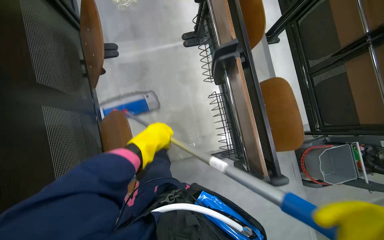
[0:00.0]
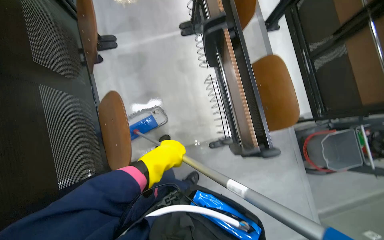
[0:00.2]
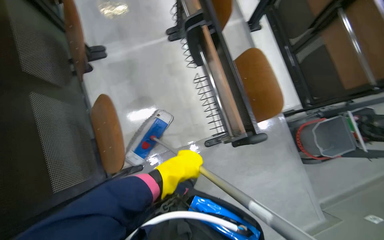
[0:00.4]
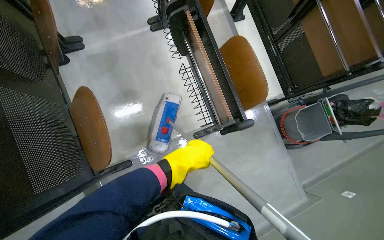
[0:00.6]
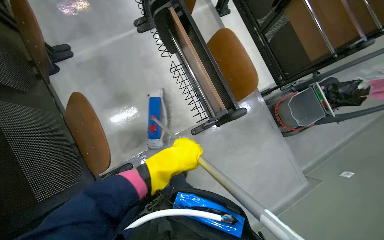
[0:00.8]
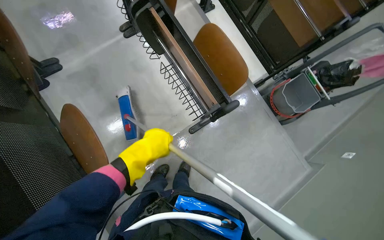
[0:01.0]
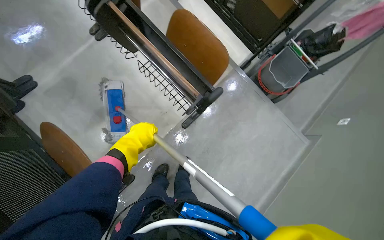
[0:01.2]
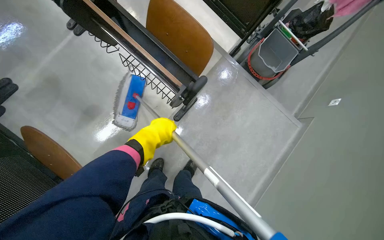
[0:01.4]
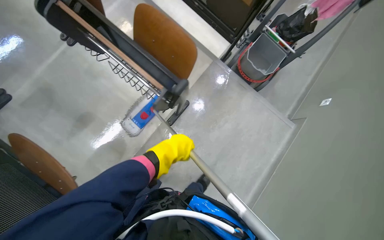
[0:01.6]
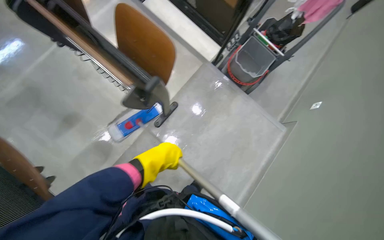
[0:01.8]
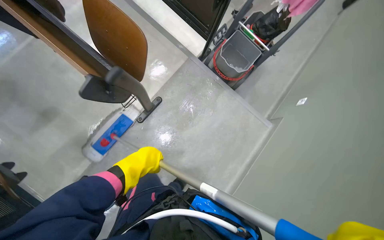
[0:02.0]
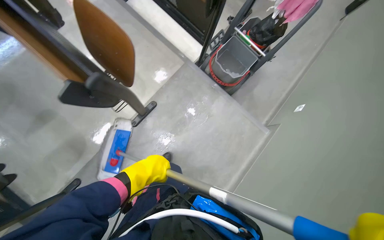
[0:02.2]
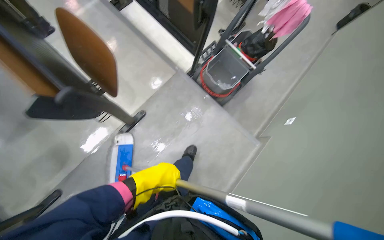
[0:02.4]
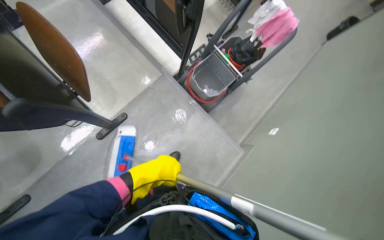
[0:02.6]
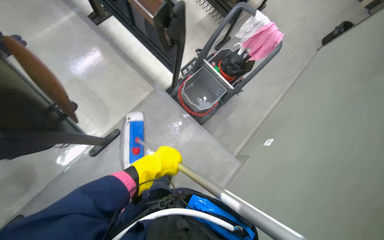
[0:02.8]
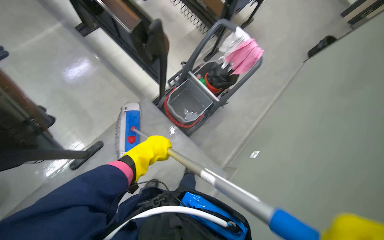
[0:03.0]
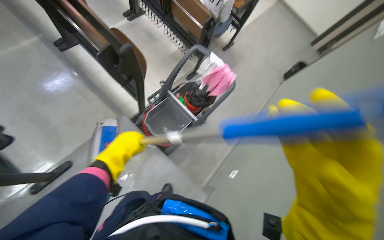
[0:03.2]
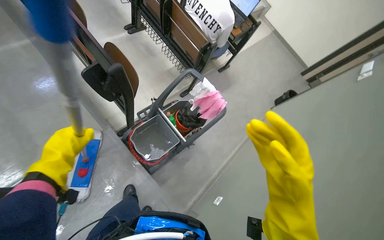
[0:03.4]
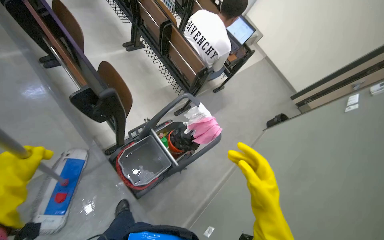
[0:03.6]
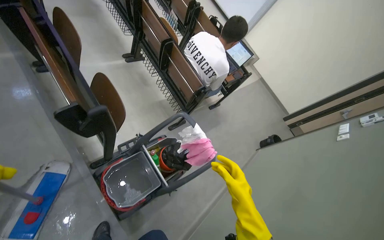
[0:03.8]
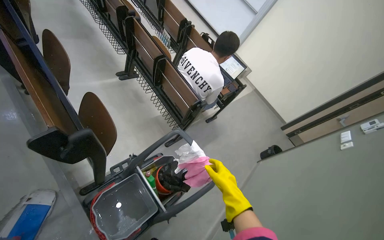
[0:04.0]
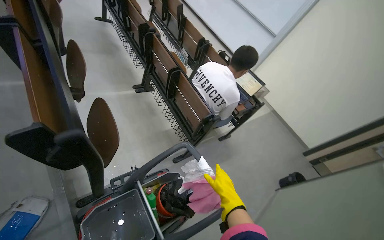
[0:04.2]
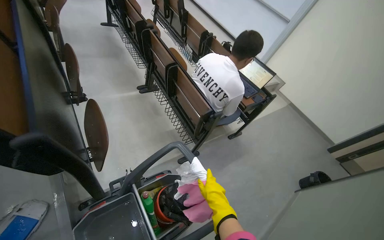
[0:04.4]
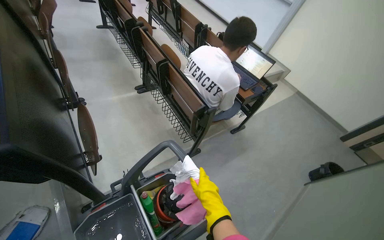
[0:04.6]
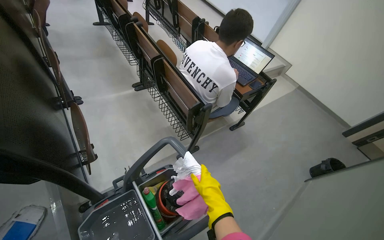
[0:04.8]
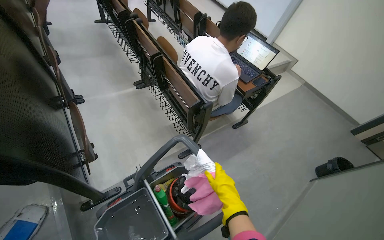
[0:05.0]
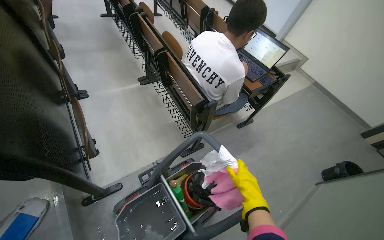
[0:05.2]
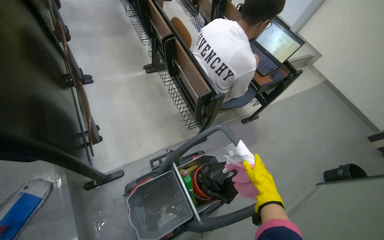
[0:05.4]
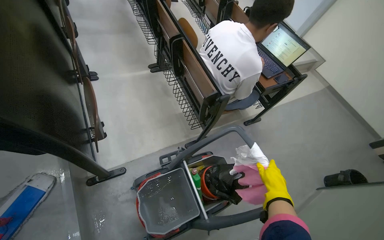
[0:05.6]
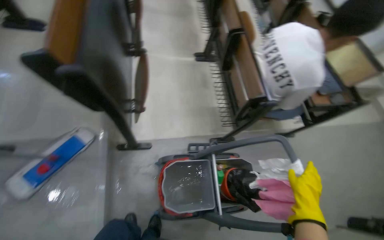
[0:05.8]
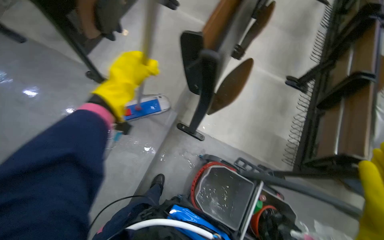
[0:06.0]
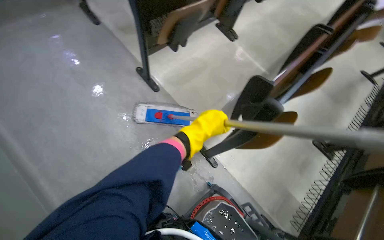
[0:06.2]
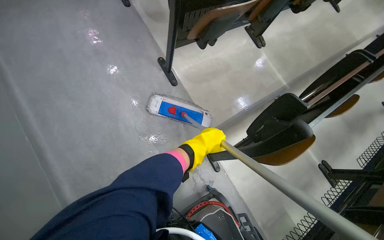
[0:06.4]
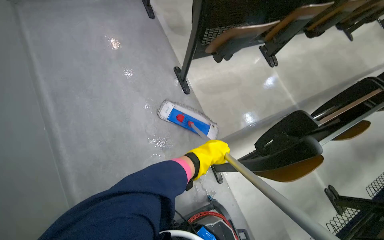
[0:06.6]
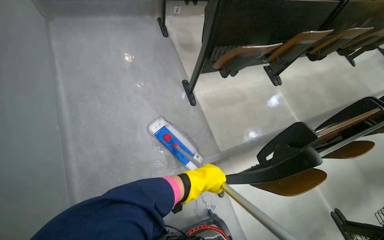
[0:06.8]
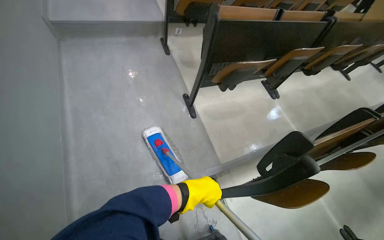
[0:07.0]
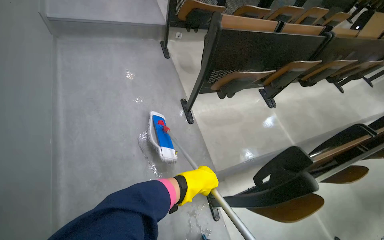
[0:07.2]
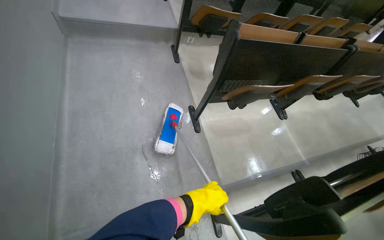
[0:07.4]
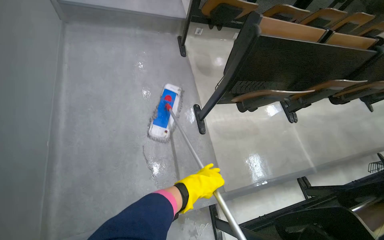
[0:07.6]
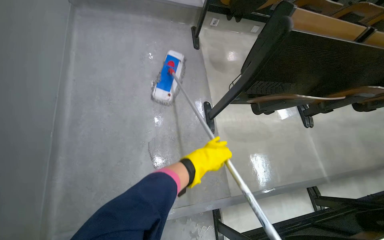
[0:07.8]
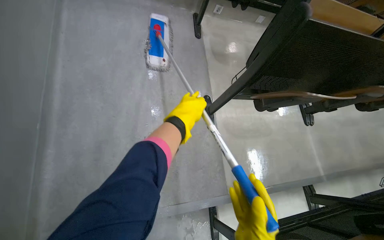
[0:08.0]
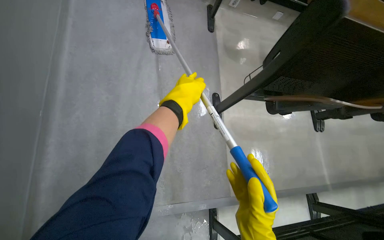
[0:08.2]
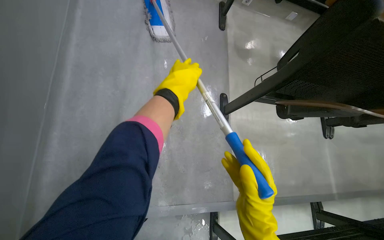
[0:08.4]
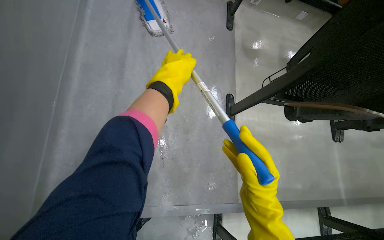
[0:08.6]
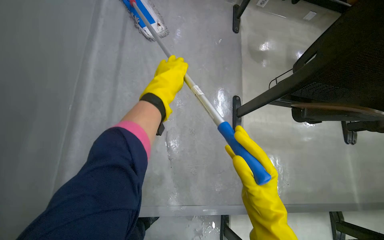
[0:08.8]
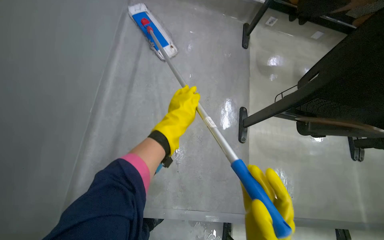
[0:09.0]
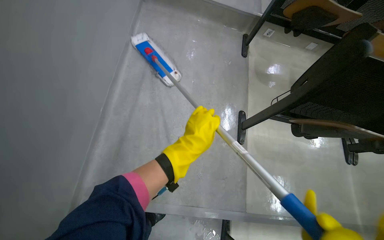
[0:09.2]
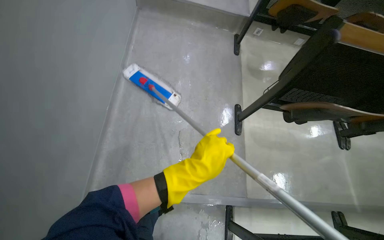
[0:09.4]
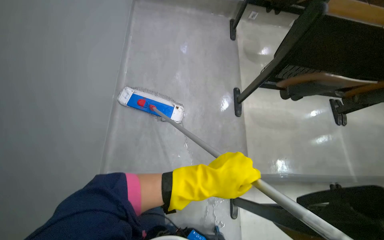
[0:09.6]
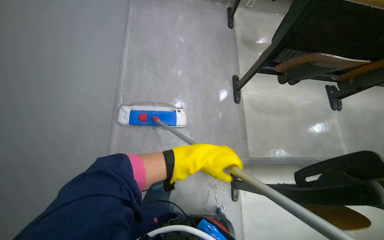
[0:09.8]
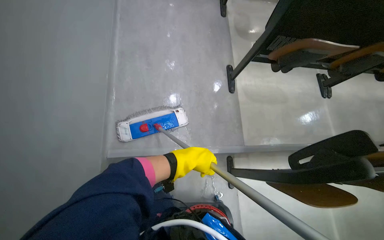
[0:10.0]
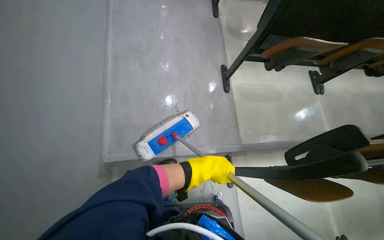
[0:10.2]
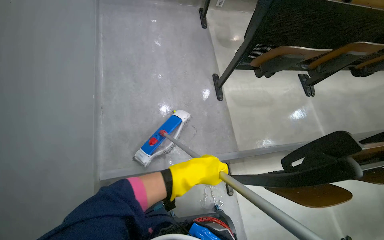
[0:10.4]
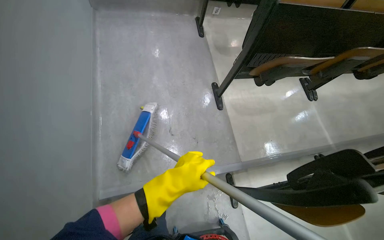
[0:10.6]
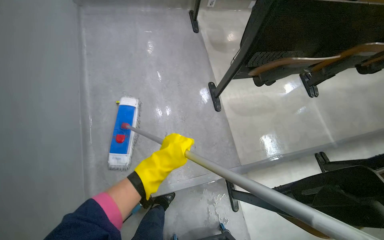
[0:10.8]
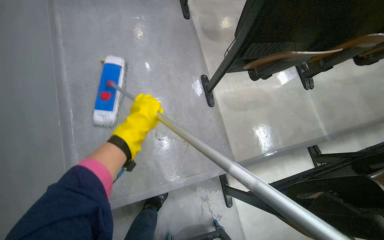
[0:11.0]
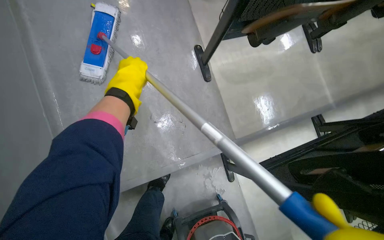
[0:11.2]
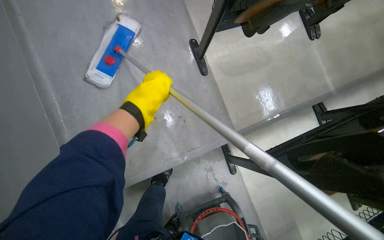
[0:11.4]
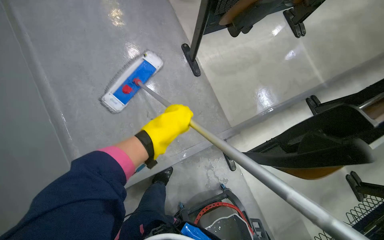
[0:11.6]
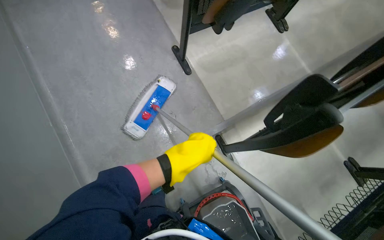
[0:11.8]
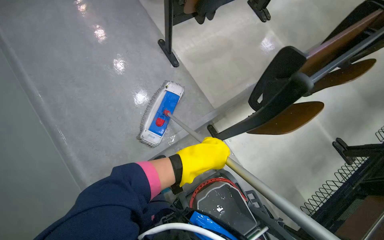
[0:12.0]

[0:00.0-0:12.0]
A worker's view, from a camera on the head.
Job: mopping floor.
The whole recording: Mopping auditorium floor. The worker mops the floor in the auditorium, moving between rows of desks.
0:00.0 to 0:01.6: The wearer moves some 40 cm. The scene rotates counterclockwise by approximately 40 degrees.
0:01.6 to 0:03.0: The camera travels to the right, roughly 70 cm.
0:03.0 to 0:04.4: The wearer moves some 60 cm. The view tips upward by approximately 30 degrees.
0:04.4 to 0:06.0: The wearer's head swings roughly 55 degrees to the left.
0:06.0 to 0:07.6: The camera travels roughly 40 cm. The camera pitches upward, by some 20 degrees. Everything in view rotates about 50 degrees clockwise.
0:07.6 to 0:09.0: The left hand shifts roughly 30 cm up the picture and to the left.
0:09.0 to 0:10.4: The left hand shifts approximately 40 cm down the picture.
0:10.4 to 0:12.0: The left hand goes up the picture and returns, approximately 40 cm each way.

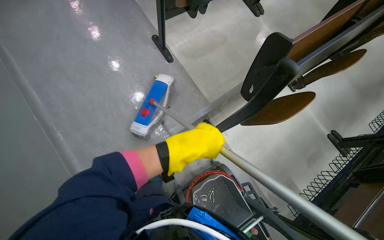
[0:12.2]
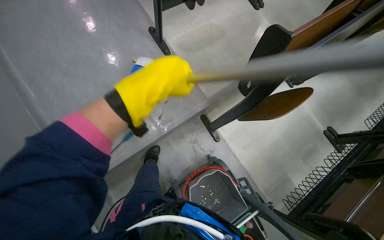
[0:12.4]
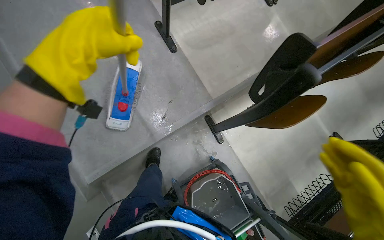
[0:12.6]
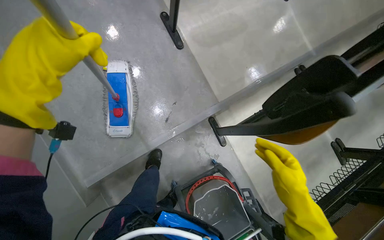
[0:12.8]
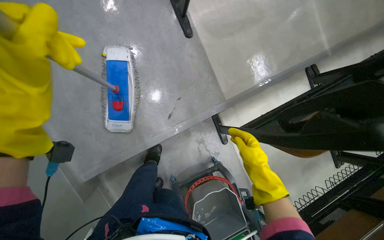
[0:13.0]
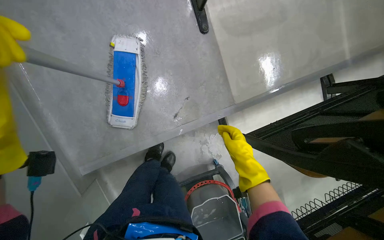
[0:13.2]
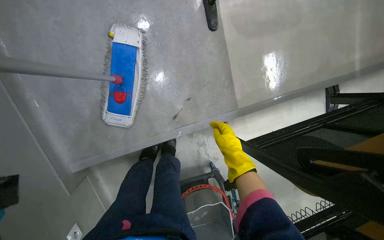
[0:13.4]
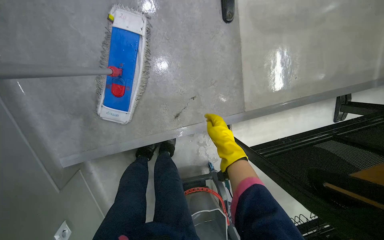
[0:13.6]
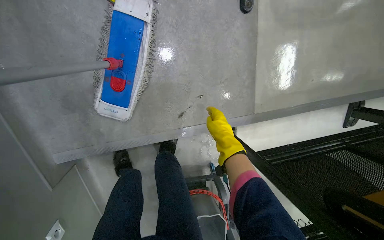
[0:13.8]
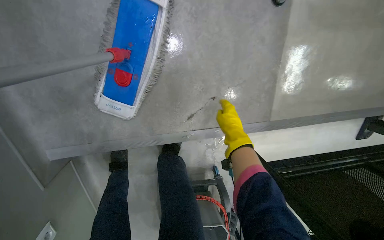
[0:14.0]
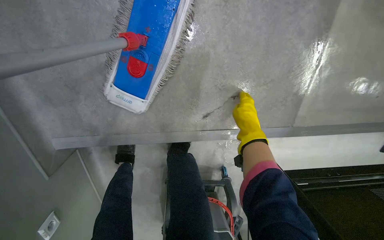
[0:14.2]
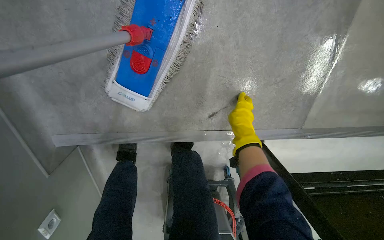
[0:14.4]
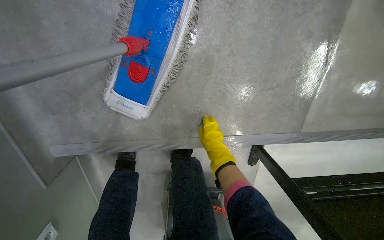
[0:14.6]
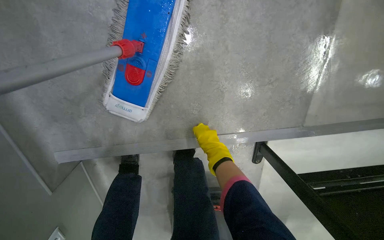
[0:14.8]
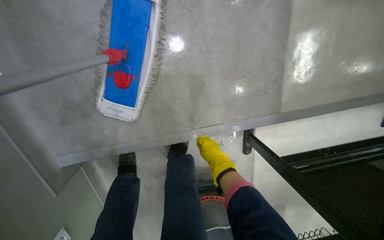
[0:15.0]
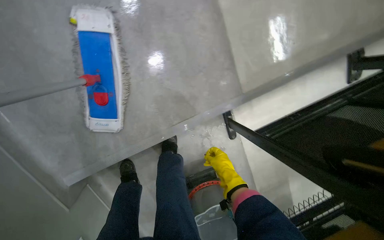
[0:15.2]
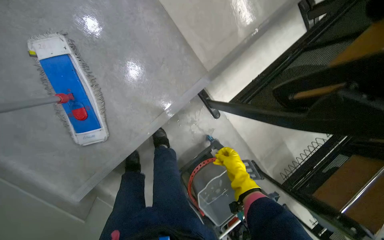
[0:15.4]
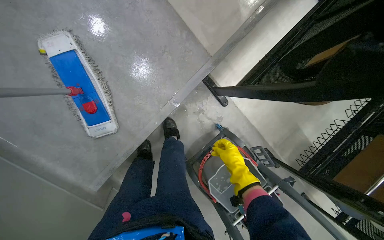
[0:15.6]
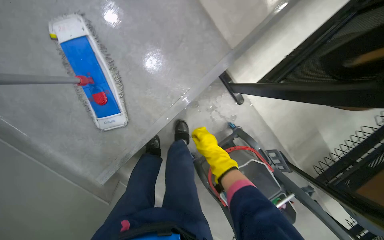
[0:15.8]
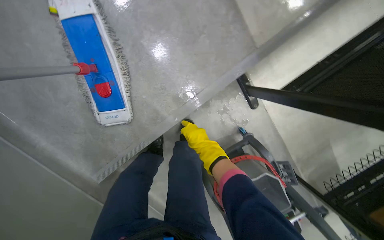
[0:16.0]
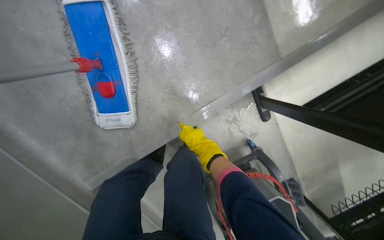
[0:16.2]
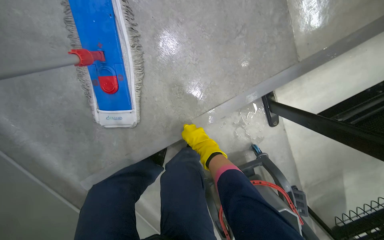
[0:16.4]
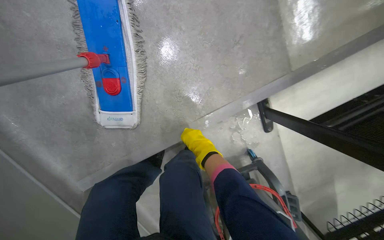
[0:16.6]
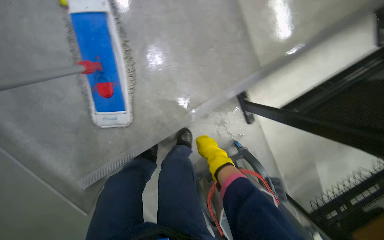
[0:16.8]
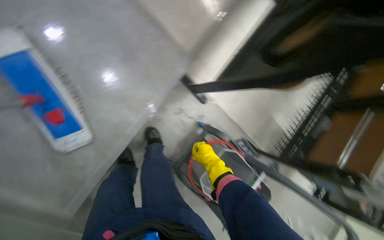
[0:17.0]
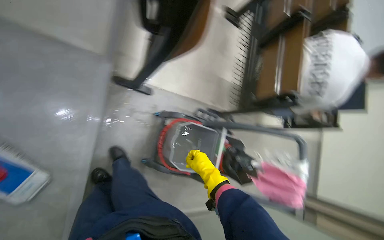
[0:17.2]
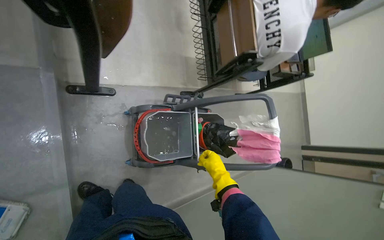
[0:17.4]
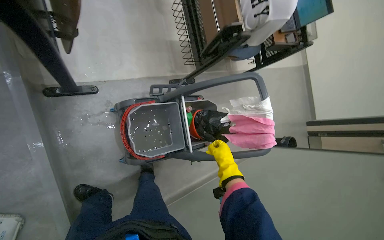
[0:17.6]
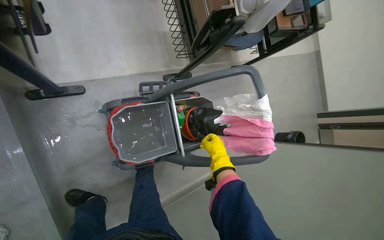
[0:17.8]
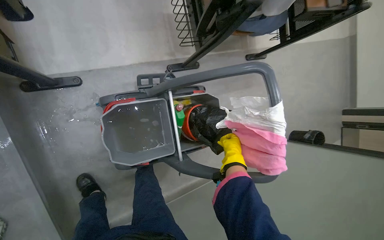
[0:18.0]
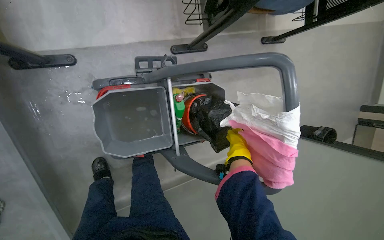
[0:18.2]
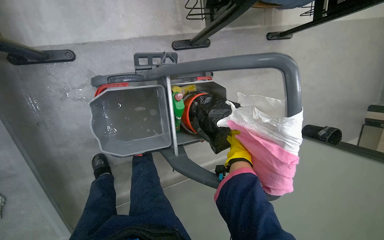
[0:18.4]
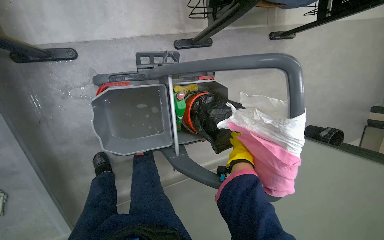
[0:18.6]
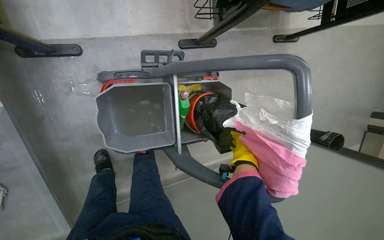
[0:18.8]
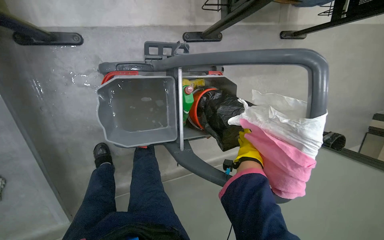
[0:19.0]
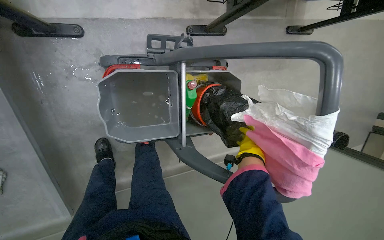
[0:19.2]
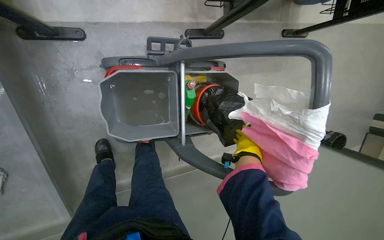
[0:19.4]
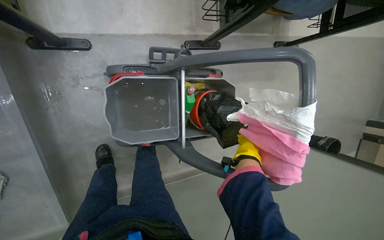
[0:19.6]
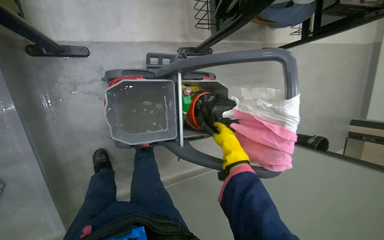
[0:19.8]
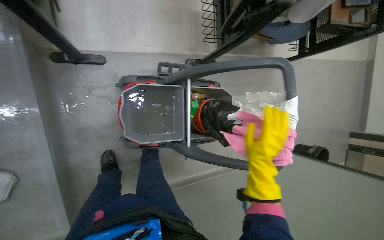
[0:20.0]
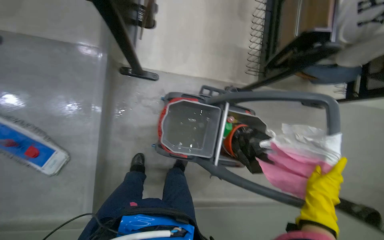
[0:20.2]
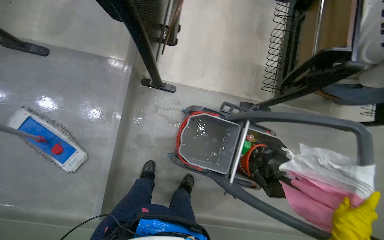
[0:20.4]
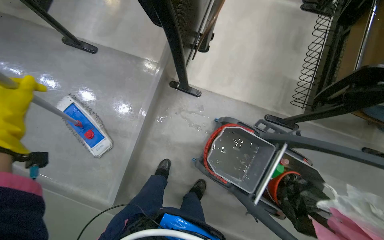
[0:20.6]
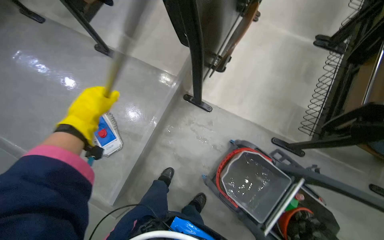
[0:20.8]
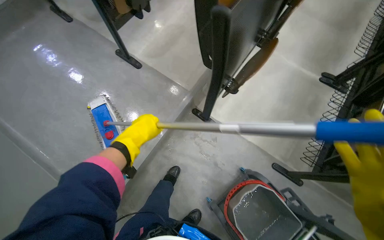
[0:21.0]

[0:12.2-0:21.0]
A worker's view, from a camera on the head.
Job: mopping floor.
The whole recording: Mopping auditorium floor. The worker mops the floor in the auditorium, moving between rows of desks.
0:12.2 to 0:13.6: The camera is carried some 60 cm. The wearer looks approximately 25 degrees further downward.
0:15.2 to 0:16.6: The right hand shifts roughly 25 cm to the left.
0:16.6 to 0:18.0: The camera travels about 90 cm. The view tips downward by about 20 degrees. The scene rotates counterclockwise by roughly 75 degrees.
0:18.0 to 0:19.6: The right hand goes roughly 10 cm to the right.
0:19.6 to 0:21.0: The camera is carried some 40 cm. The wearer looks about 45 degrees further to the left. The wearer looks about 35 degrees further upward.
